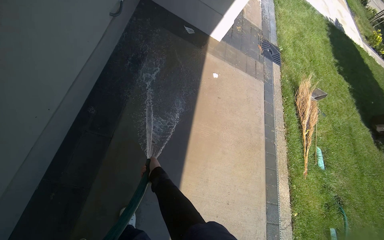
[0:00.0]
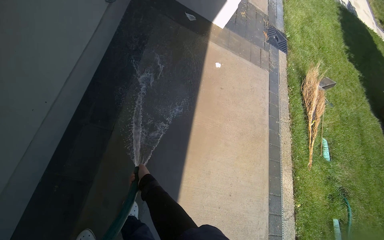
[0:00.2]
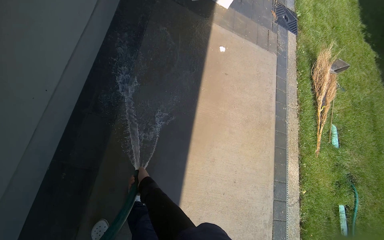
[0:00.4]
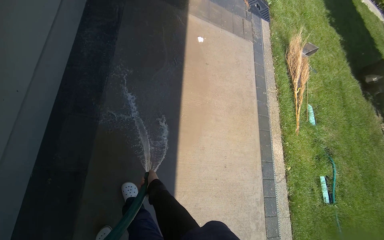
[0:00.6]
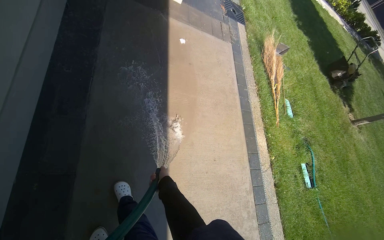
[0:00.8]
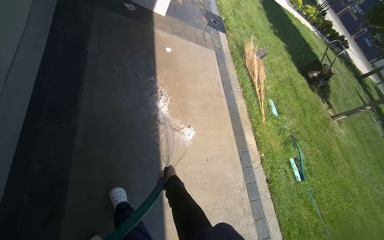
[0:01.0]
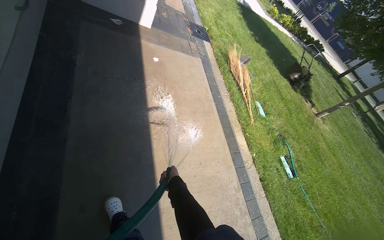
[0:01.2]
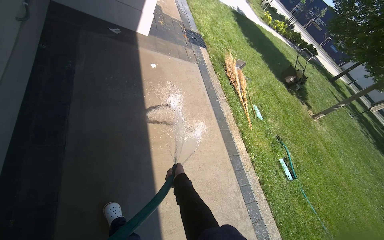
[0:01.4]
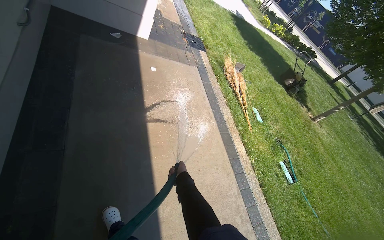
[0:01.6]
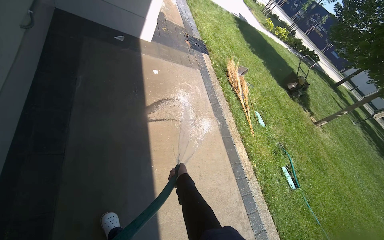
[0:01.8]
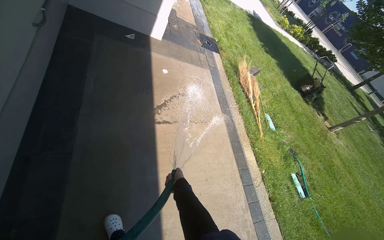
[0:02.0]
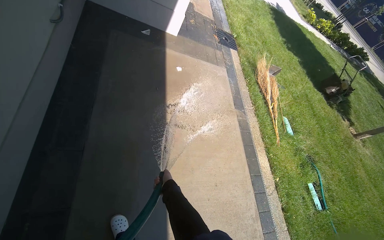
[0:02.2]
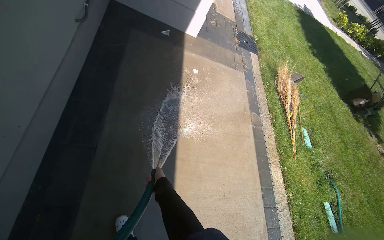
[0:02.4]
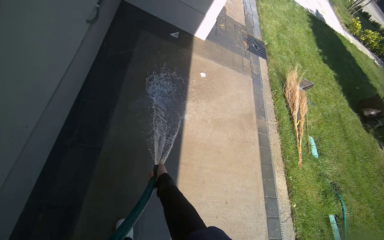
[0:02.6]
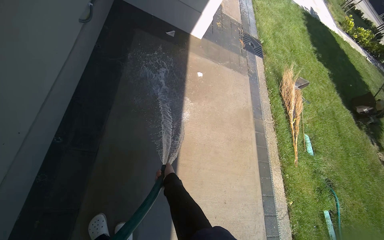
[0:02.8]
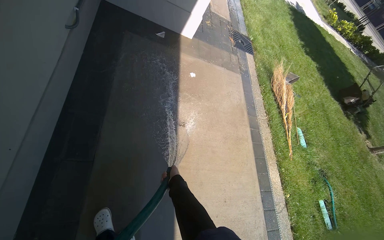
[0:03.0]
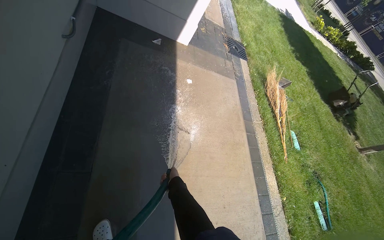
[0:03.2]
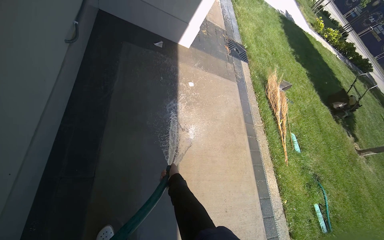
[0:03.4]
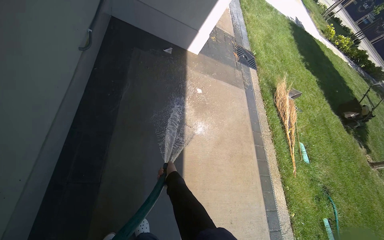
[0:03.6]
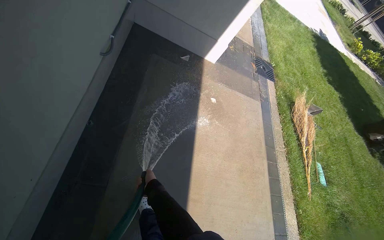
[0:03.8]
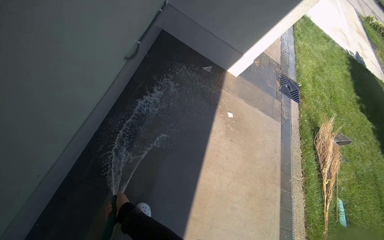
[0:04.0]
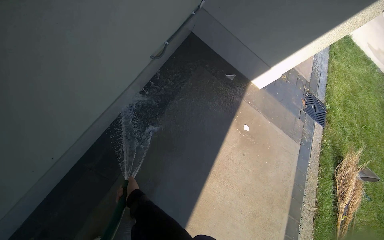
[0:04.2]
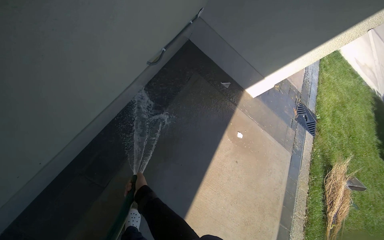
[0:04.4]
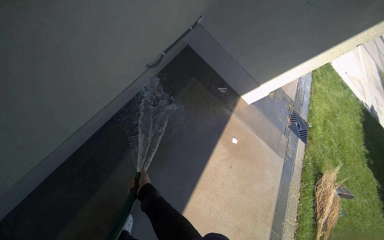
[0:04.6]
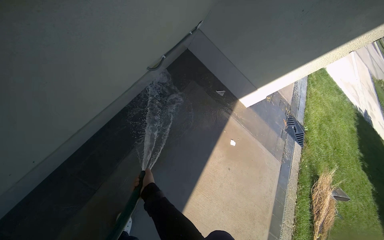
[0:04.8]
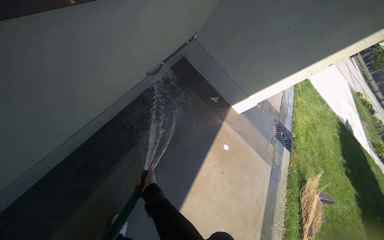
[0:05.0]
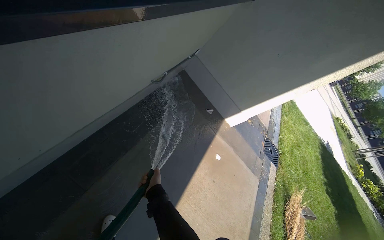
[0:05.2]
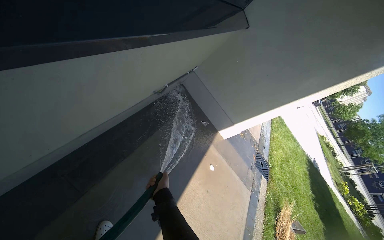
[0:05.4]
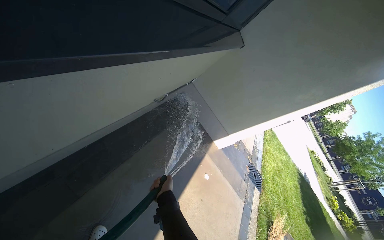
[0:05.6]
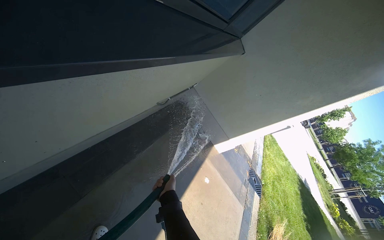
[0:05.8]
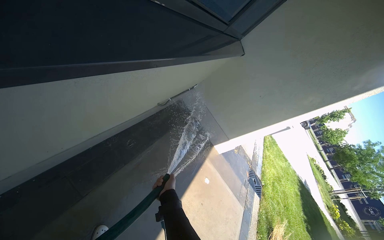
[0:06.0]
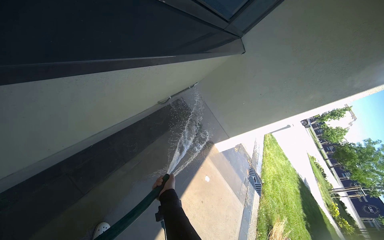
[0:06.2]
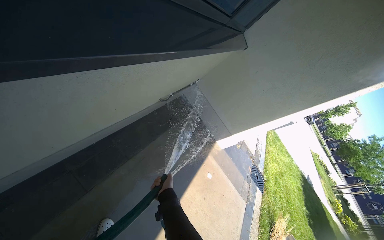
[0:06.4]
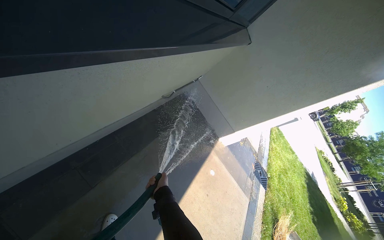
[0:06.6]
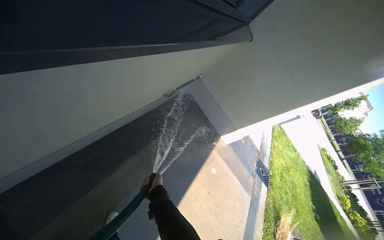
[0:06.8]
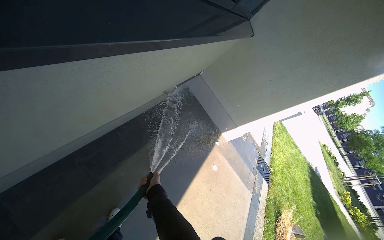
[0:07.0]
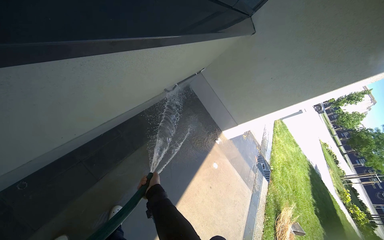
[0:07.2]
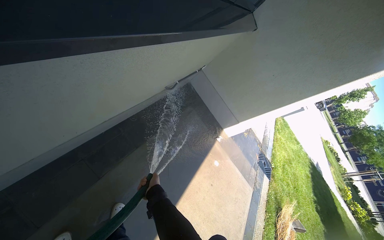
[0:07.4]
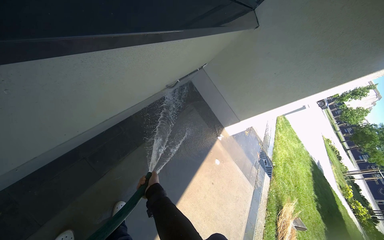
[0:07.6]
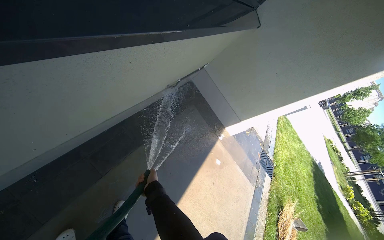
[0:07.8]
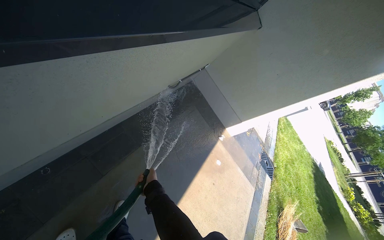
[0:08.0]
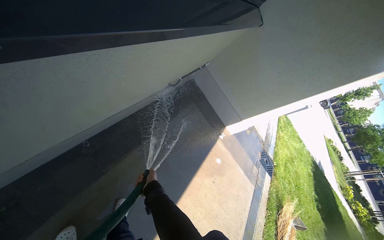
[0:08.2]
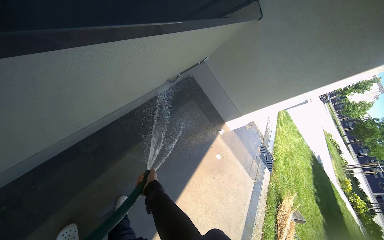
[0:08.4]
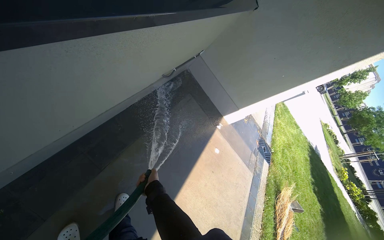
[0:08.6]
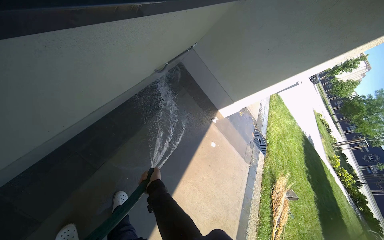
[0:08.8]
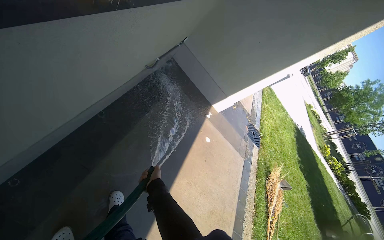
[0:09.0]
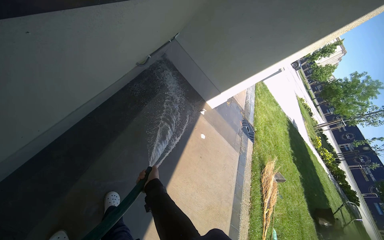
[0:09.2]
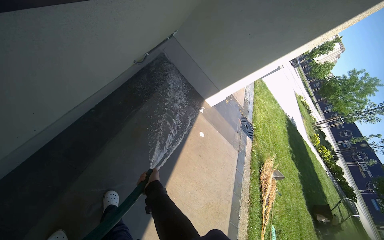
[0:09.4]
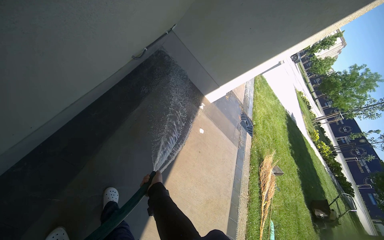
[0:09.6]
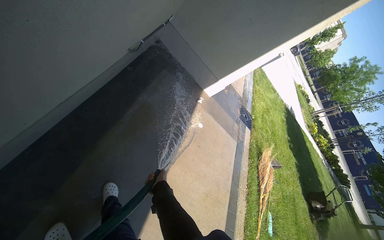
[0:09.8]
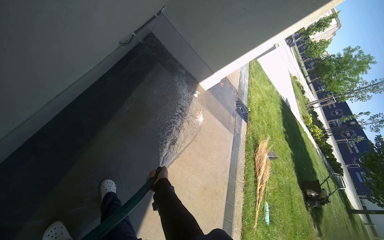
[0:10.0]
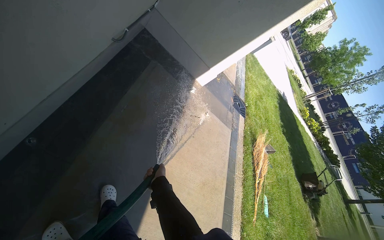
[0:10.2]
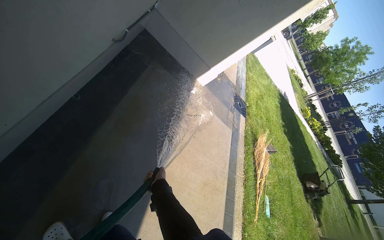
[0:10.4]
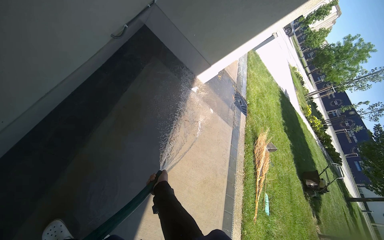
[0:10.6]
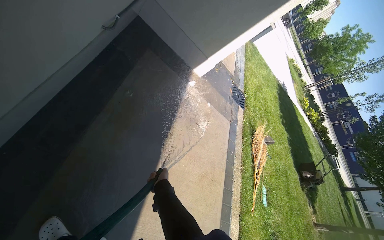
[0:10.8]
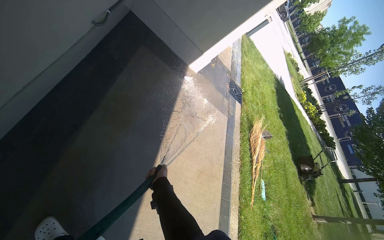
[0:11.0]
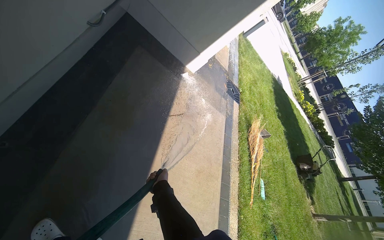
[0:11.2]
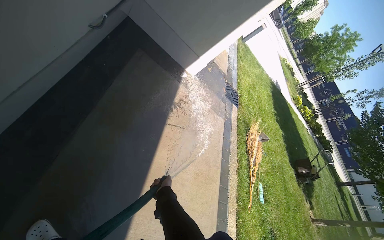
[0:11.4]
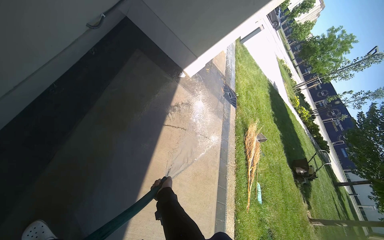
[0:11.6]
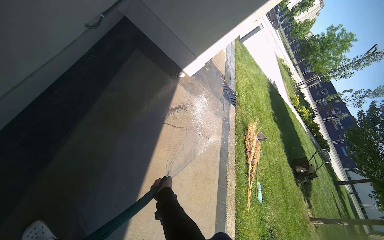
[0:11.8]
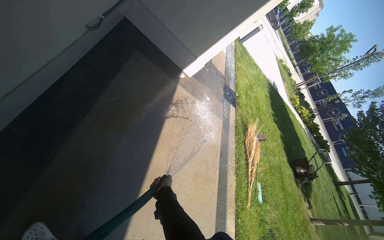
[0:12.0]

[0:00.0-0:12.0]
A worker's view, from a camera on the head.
Job: wiping surfaces.
The whole recording: Spraying water on sidewalk. The worker sprays water onto the sidewalk using a hose.
0:00.0 to 0:01.6: The wearer looks some 25 degrees further to the right. The right hand goes some 25 cm to the right.
0:03.0 to 0:04.4: The wearer's head swings about 30 degrees to the left.
0:04.4 to 0:06.0: The head travels approximately 40 cm. The view tips upward by approximately 20 degrees.
0:06.0 to 0:07.6: The right hand travels to the left by some 10 cm.

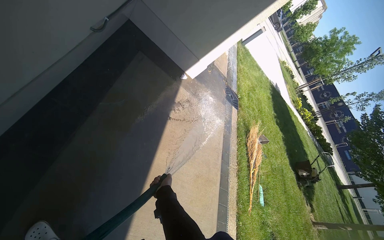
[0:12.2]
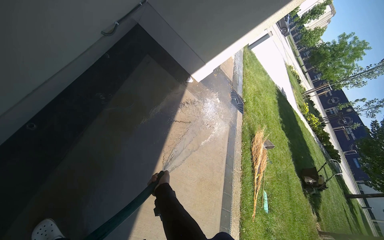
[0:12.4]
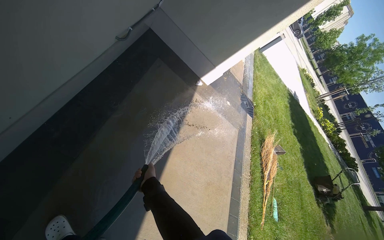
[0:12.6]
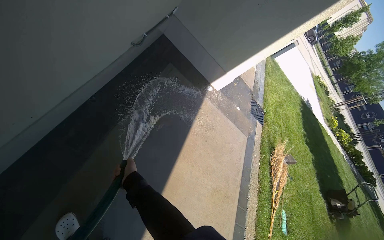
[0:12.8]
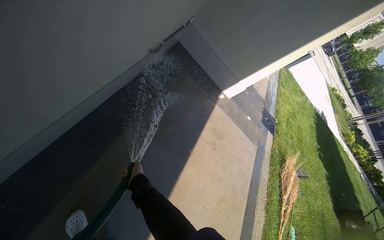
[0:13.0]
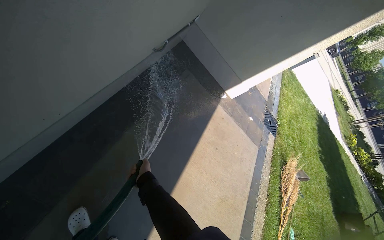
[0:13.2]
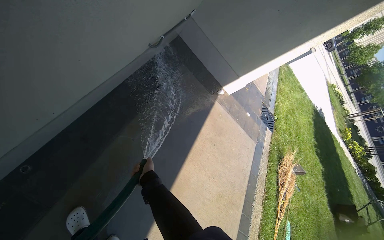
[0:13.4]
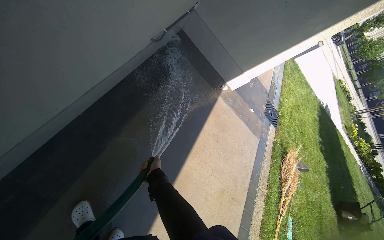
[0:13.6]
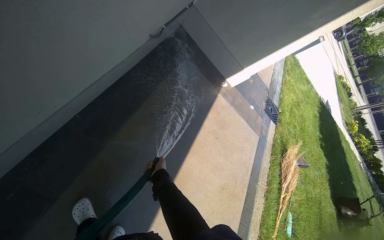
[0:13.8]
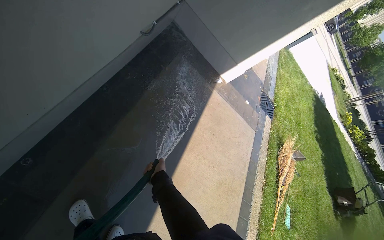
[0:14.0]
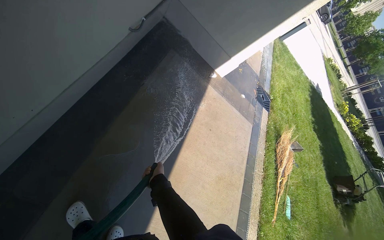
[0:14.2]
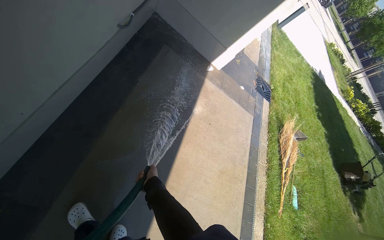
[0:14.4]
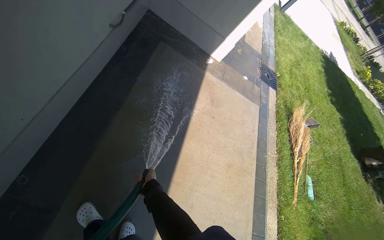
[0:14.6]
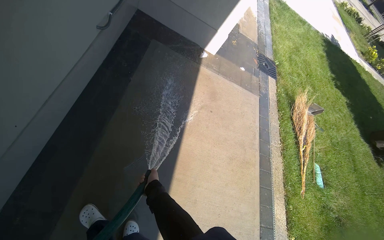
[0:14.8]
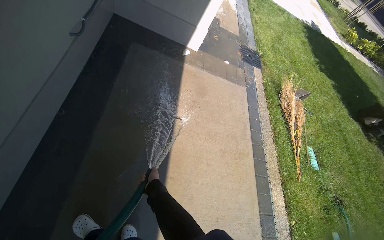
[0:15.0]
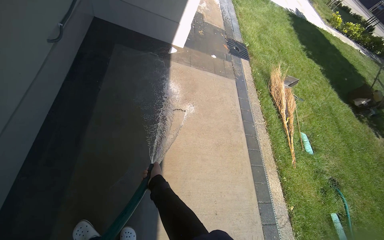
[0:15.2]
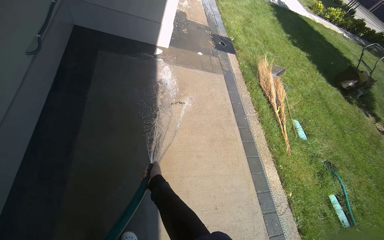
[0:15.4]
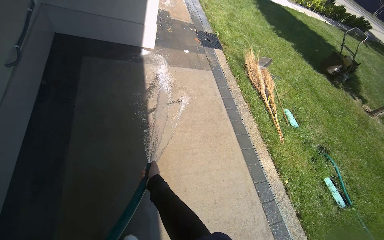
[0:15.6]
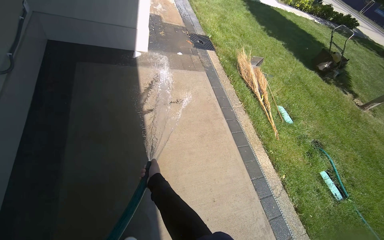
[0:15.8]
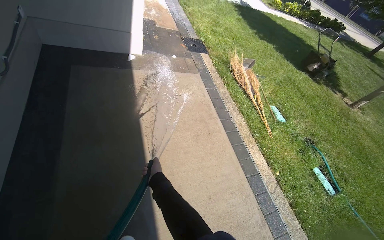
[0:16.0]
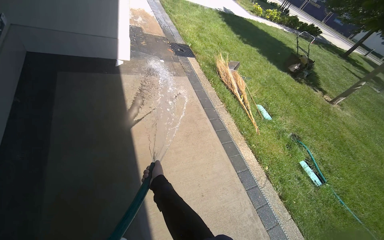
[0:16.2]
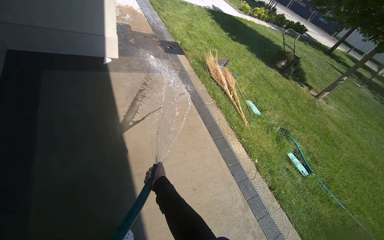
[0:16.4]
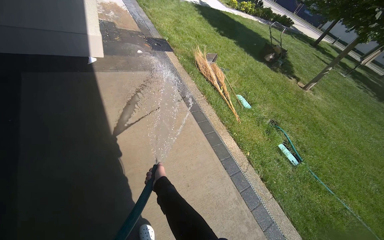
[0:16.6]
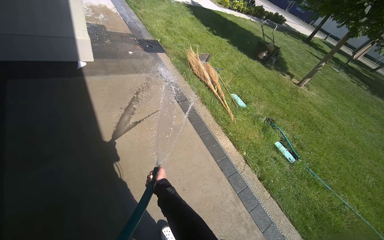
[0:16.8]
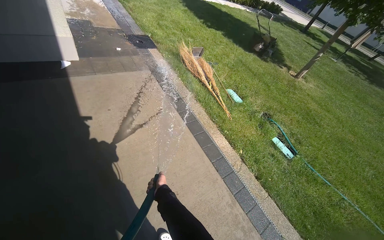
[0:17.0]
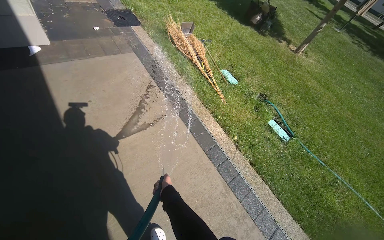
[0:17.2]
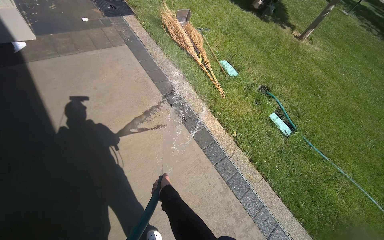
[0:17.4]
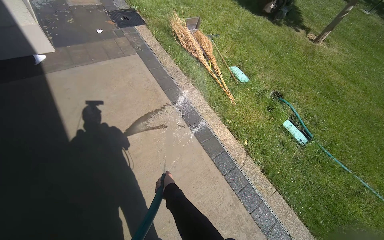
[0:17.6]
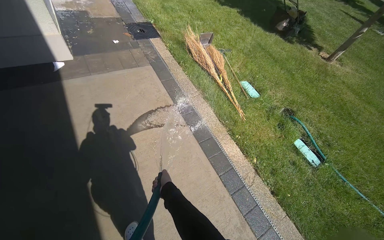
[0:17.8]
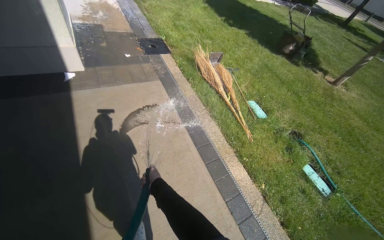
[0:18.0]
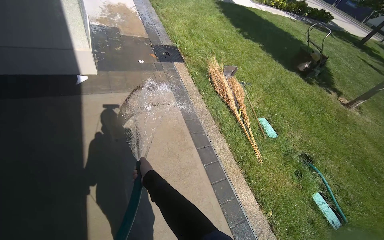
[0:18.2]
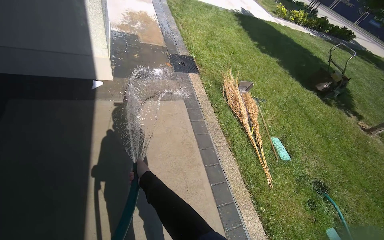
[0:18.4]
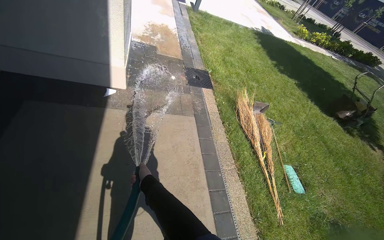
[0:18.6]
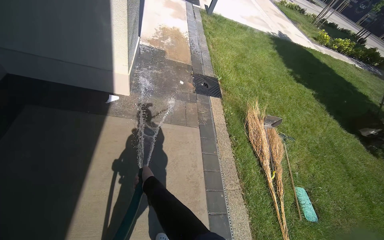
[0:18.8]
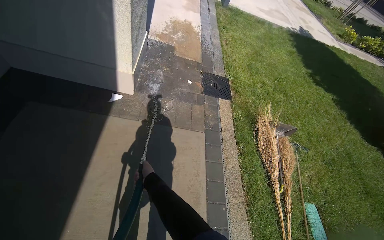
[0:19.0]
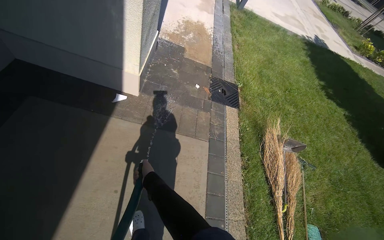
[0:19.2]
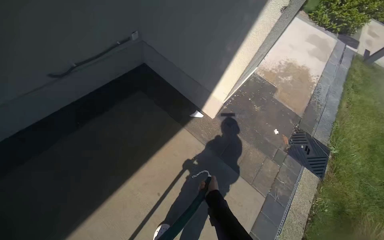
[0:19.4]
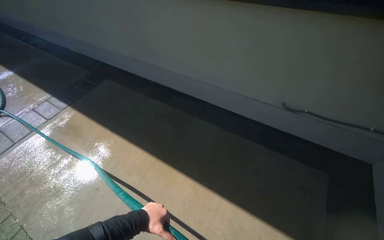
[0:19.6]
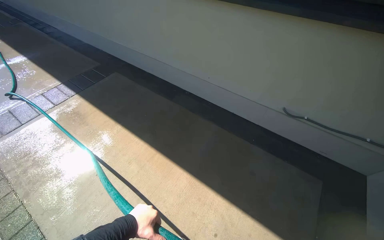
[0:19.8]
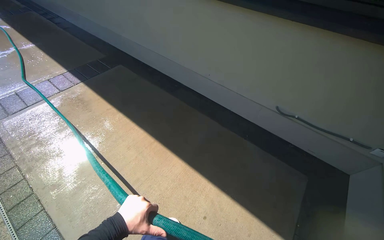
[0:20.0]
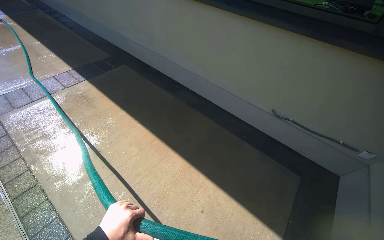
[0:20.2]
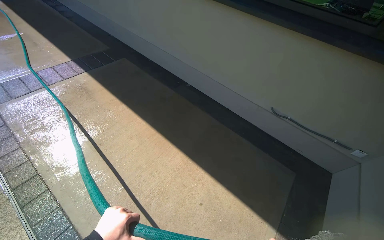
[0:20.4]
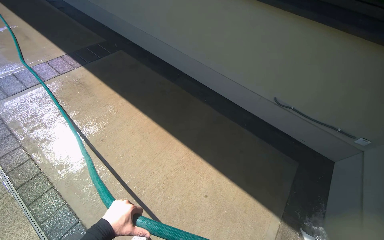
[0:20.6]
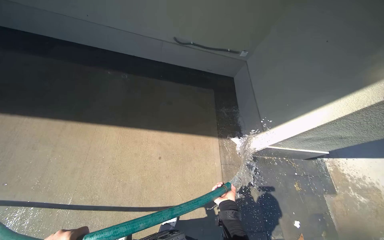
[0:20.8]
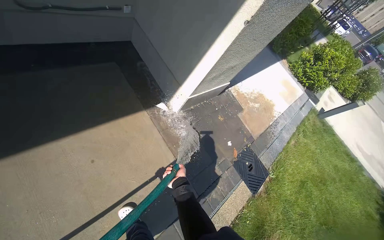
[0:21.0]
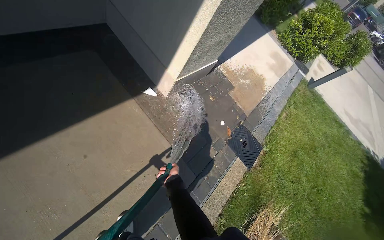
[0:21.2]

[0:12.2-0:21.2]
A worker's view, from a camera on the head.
Job: wiping surfaces.
The whole recording: Spraying water on sidewalk. The worker sprays water onto the sidewalk using a hose.
0:12.2 to 0:13.8: The right hand heads up the picture, covering some 10 cm.
0:13.8 to 0:15.2: The camera is carried roughly 40 cm. The scene turns about 30 degrees counterclockwise in the picture.
0:15.2 to 0:16.6: The head turns to the right by some 25 degrees.
0:16.6 to 0:18.2: The head travels some 70 cm.
0:18.2 to 0:19.8: The camera travels about 70 cm. The head rotates approximately 85 degrees to the left.
0:19.8 to 0:21.2: The wearer moves about 40 cm. The wearer looks approximately 30 degrees further to the right. The wearer looks some 15 degrees further downward.
